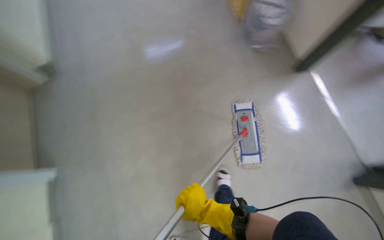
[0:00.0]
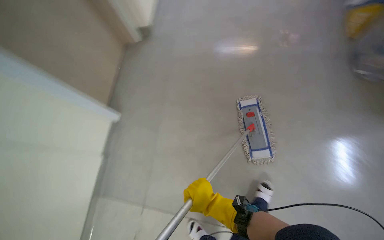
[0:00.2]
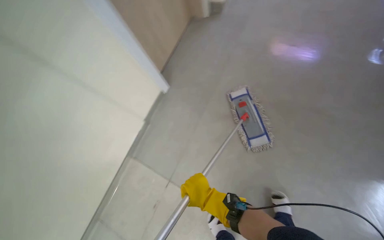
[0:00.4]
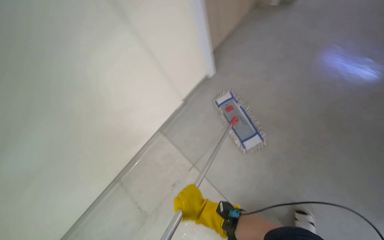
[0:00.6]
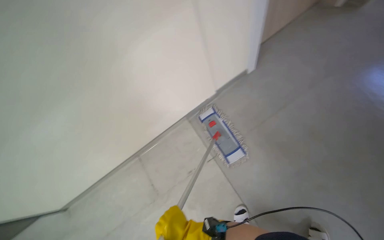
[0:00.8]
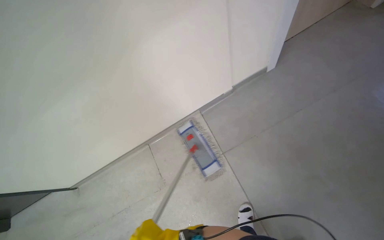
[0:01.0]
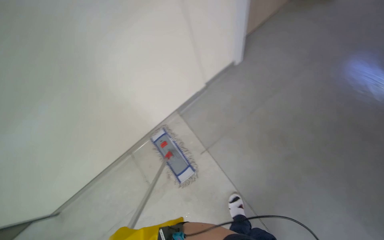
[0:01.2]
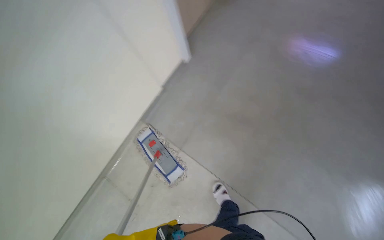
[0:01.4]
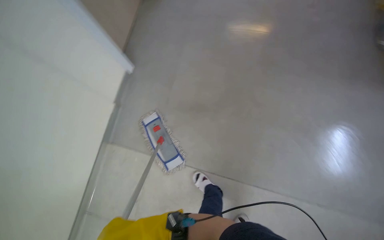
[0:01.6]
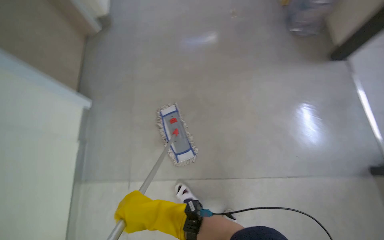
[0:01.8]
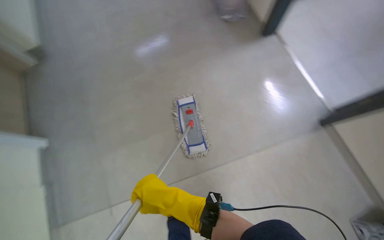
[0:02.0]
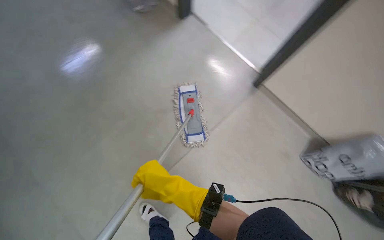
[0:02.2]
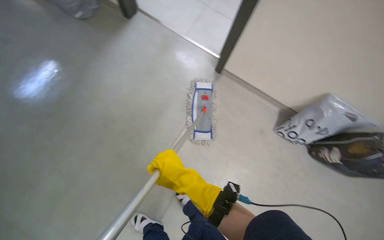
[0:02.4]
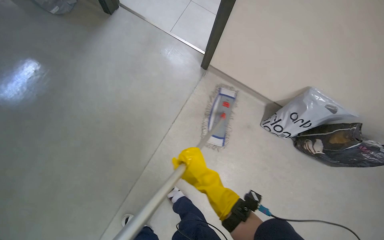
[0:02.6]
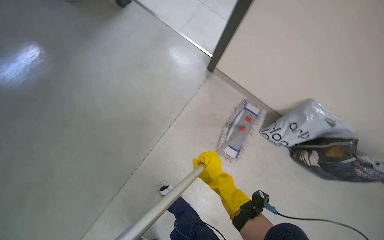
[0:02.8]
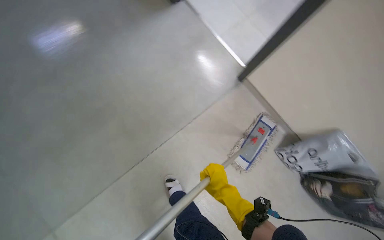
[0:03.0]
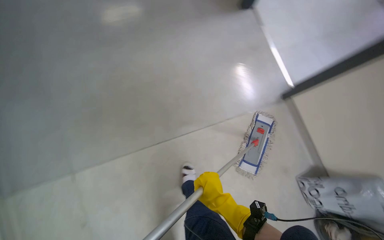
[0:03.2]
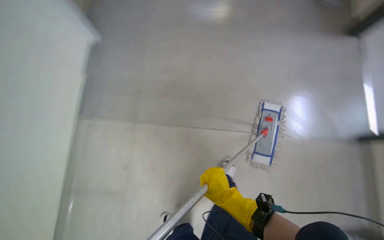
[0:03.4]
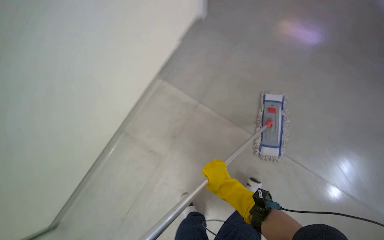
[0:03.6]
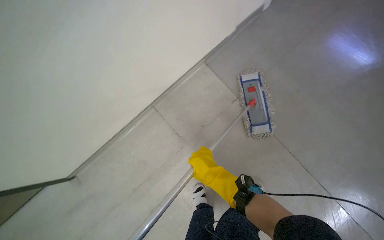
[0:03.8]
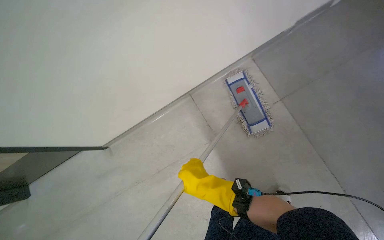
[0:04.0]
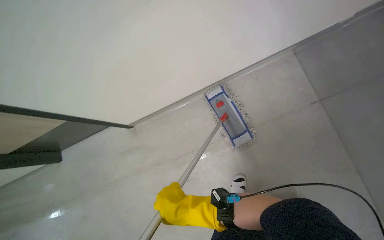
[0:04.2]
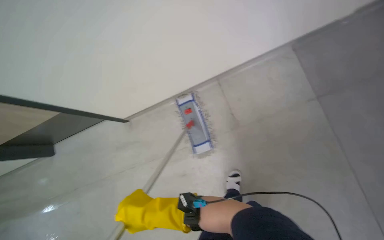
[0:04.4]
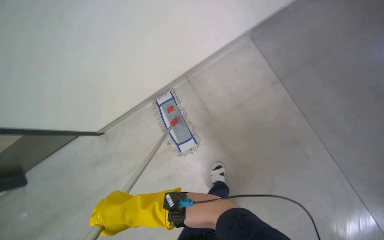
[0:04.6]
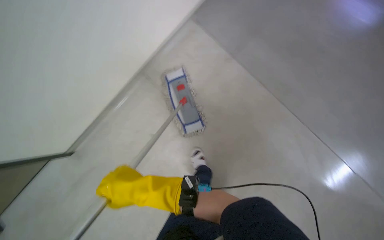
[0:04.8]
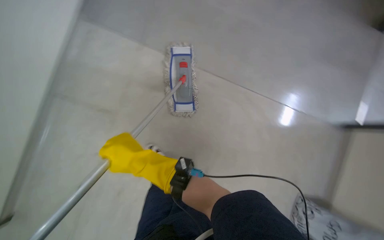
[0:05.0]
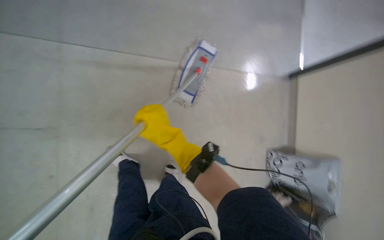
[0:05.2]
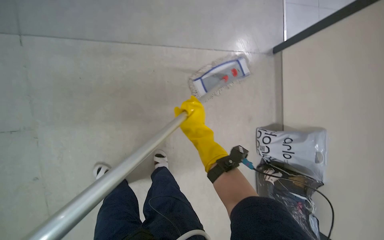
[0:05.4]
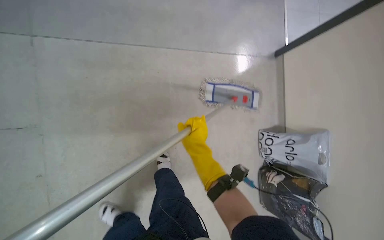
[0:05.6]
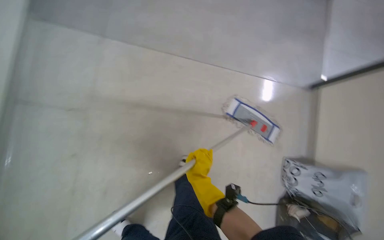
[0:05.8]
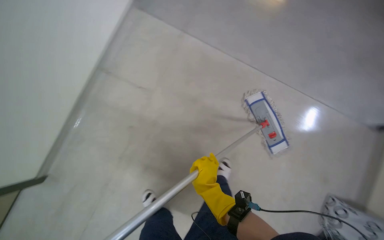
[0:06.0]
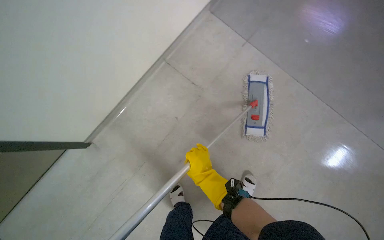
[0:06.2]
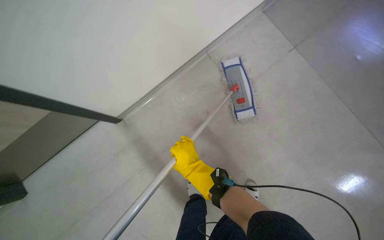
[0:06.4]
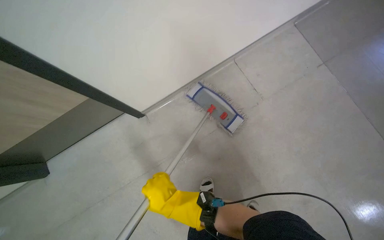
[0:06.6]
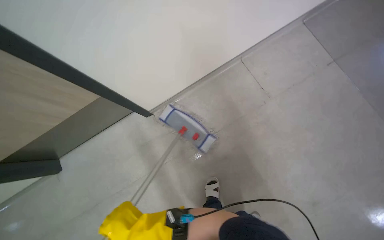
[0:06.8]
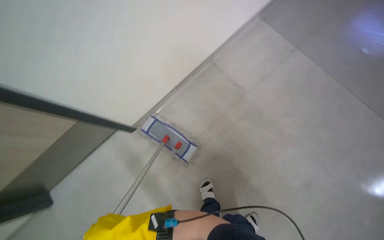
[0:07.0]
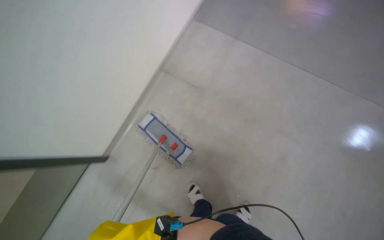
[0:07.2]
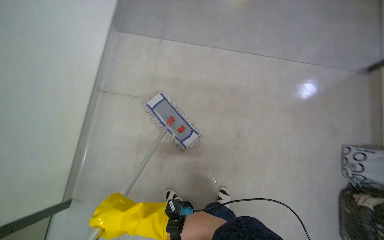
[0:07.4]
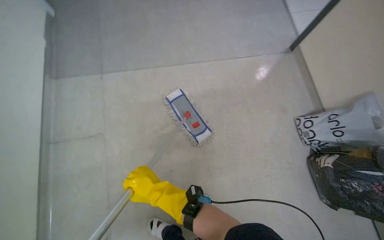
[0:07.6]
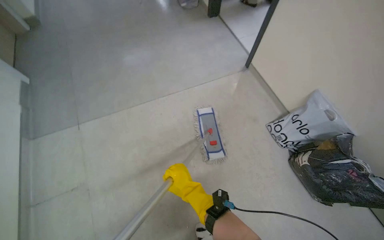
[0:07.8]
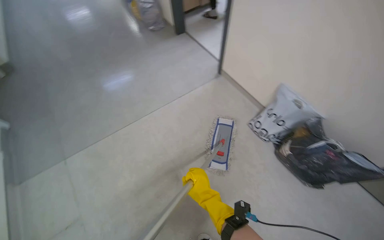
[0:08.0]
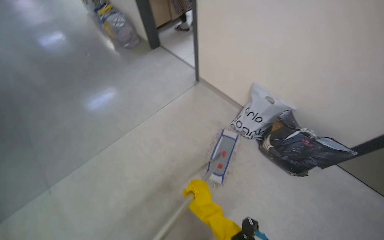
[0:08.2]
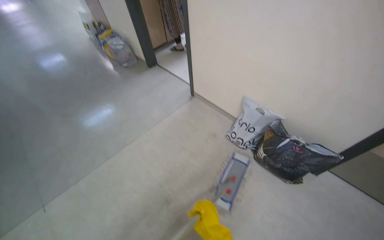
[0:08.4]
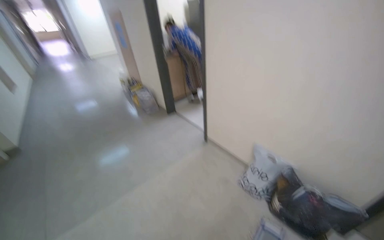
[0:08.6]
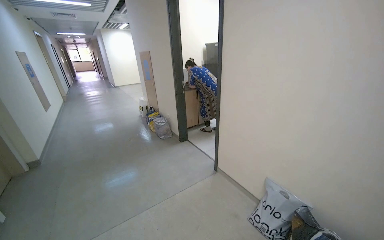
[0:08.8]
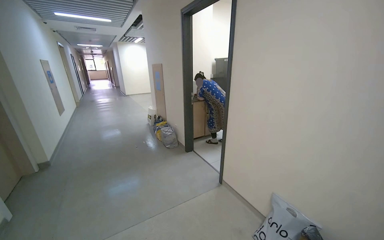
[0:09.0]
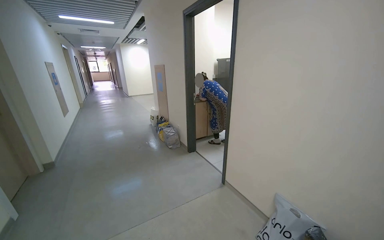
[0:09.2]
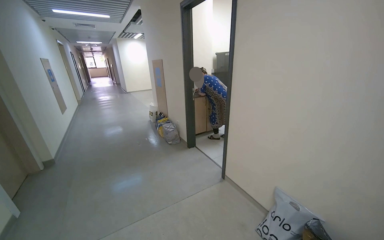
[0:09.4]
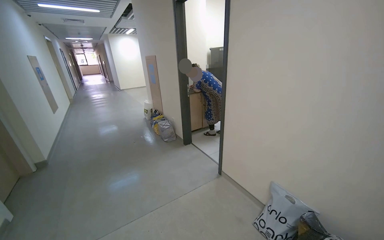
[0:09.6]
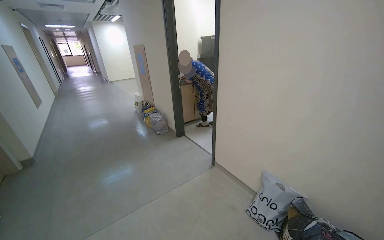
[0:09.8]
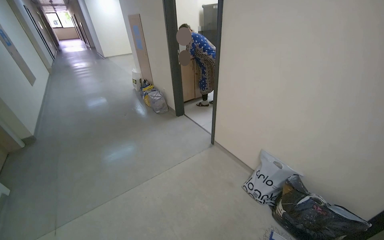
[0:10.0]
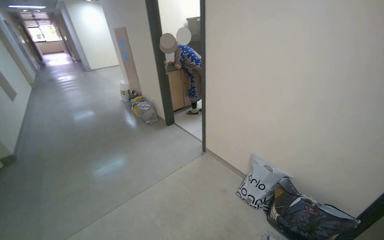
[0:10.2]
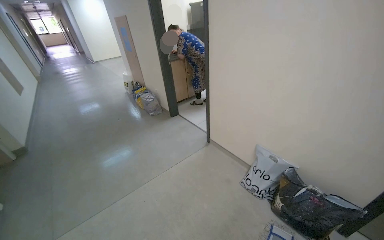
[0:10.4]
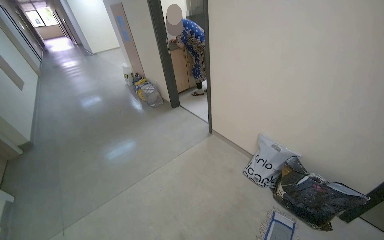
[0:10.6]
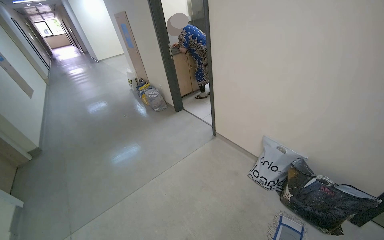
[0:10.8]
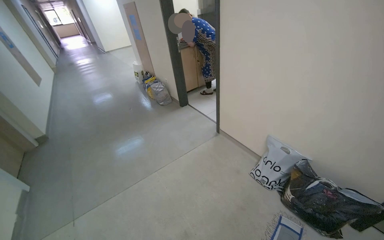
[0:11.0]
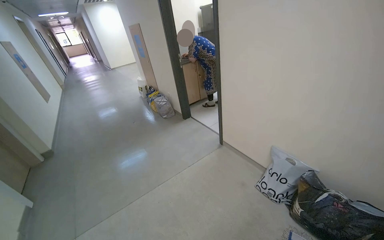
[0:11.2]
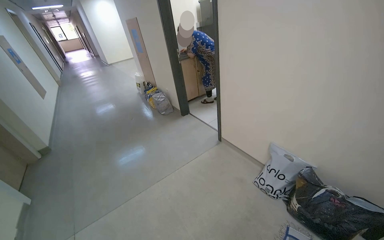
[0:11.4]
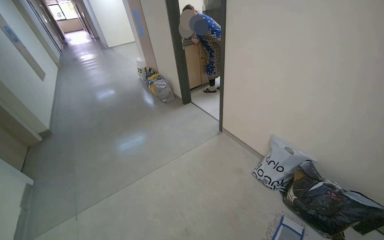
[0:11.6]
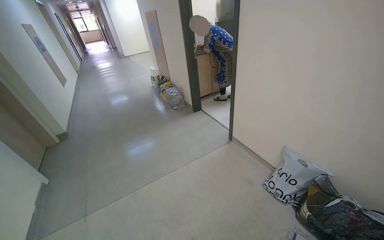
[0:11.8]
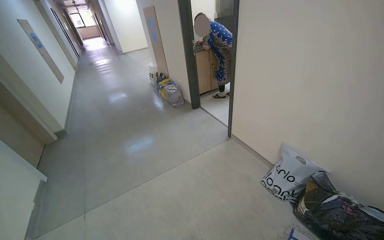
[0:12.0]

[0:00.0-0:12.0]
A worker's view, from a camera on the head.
Job: mopping floor.
The whole recording: Mopping hallway floor. The worker mops the hallway floor, wringing out the mop head and moving the cleaning cart as needed.
0:00.0 to 0:01.6: The head travels roughly 40 cm. The wearer looks roughly 55 degrees further to the right. The view tips upward by about 20 degrees.
0:01.6 to 0:03.0: The camera is carried about 50 cm. The head turns to the right by some 50 degrees.
0:03.0 to 0:04.4: The view tips upward by roughly 15 degrees. The scene turns approximately 35 degrees counterclockwise in the picture.
0:04.4 to 0:06.0: The camera travels approximately 40 cm. Everything in view rotates some 60 degrees clockwise.
0:07.6 to 0:09.0: The wearer moves roughly 40 cm. The camera pitches upward, by some 55 degrees.
0:09.0 to 0:10.4: The wearer looks about 15 degrees further downward.

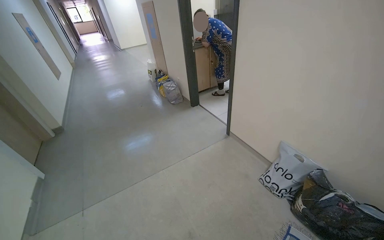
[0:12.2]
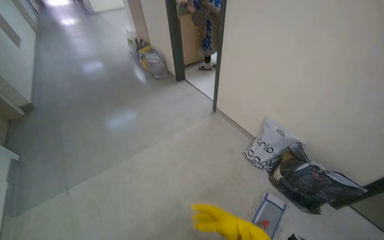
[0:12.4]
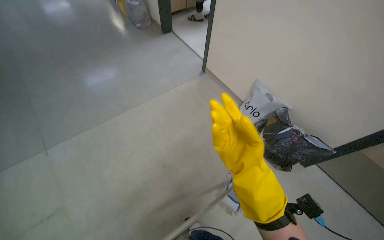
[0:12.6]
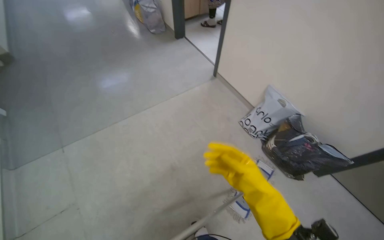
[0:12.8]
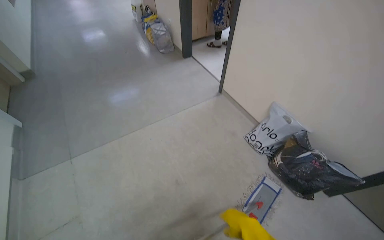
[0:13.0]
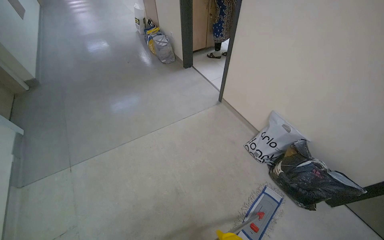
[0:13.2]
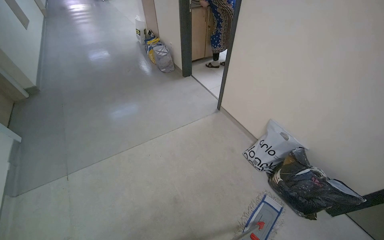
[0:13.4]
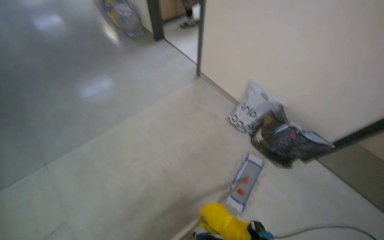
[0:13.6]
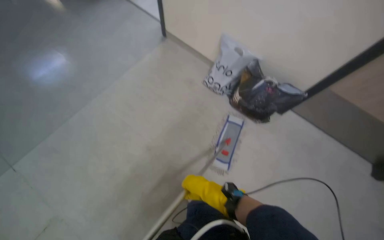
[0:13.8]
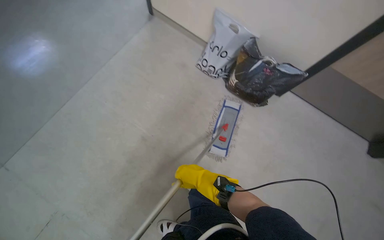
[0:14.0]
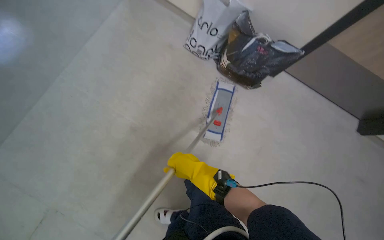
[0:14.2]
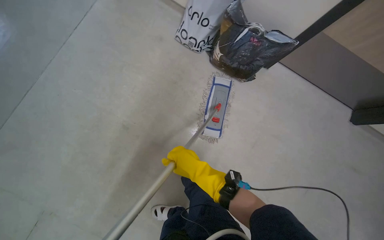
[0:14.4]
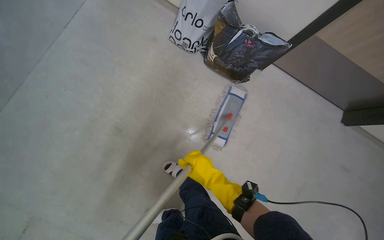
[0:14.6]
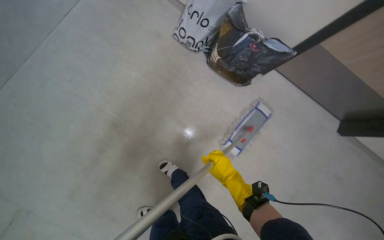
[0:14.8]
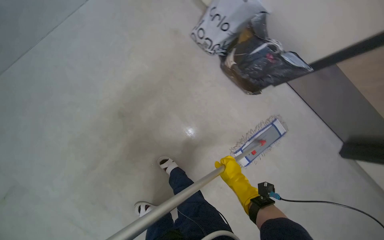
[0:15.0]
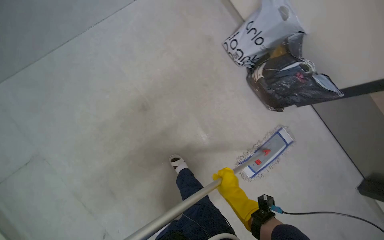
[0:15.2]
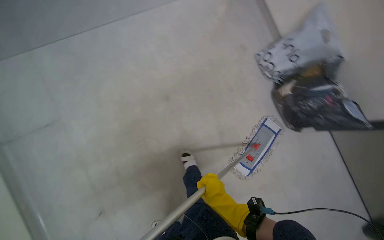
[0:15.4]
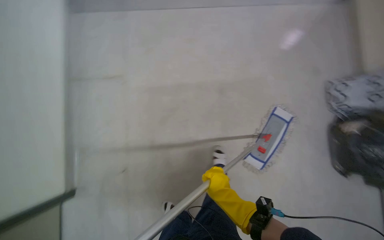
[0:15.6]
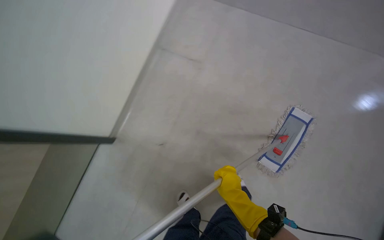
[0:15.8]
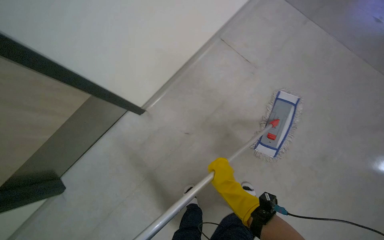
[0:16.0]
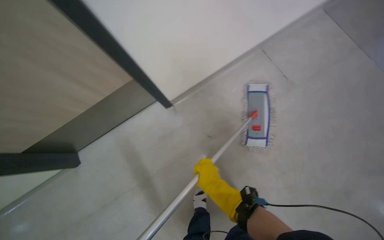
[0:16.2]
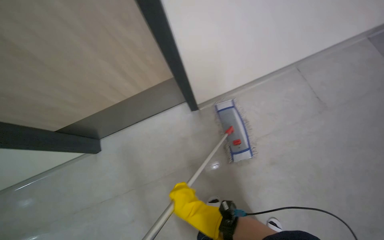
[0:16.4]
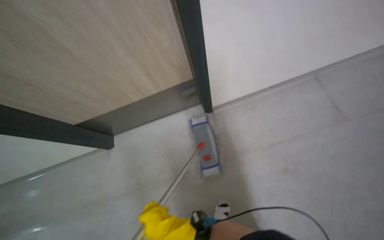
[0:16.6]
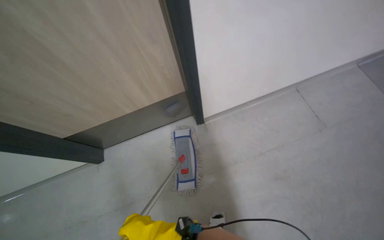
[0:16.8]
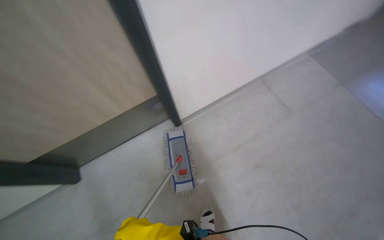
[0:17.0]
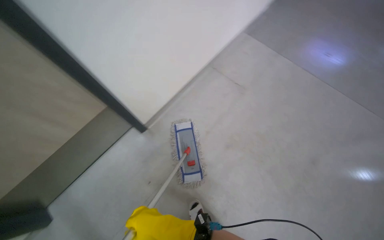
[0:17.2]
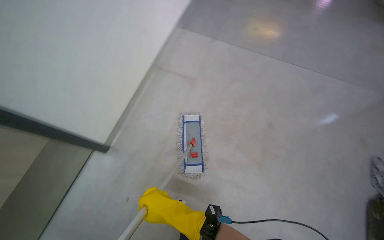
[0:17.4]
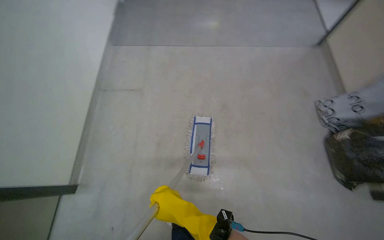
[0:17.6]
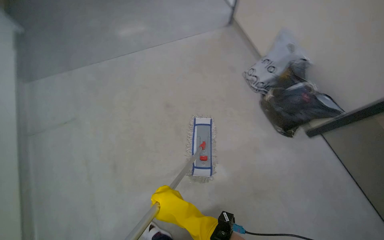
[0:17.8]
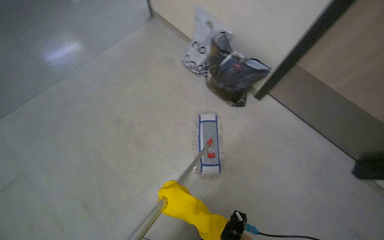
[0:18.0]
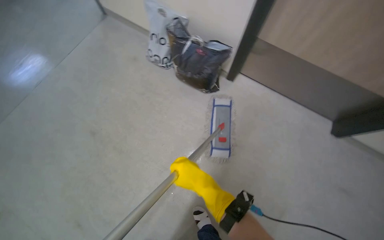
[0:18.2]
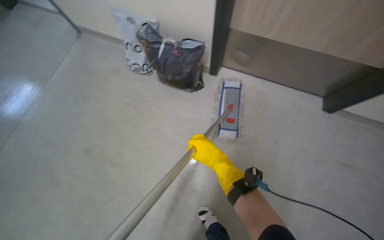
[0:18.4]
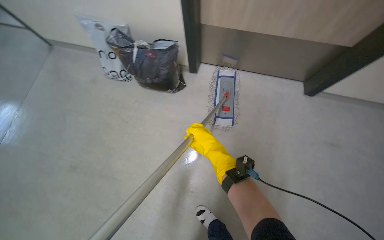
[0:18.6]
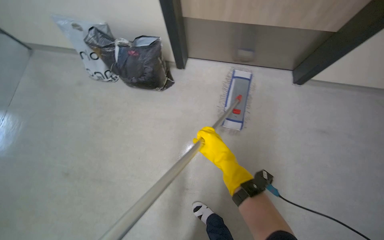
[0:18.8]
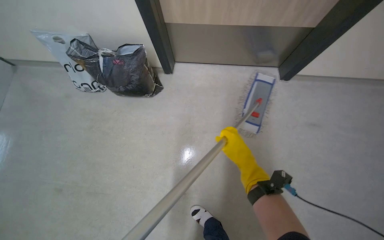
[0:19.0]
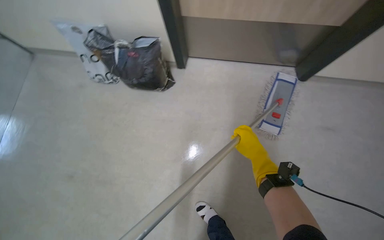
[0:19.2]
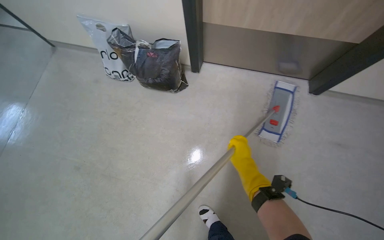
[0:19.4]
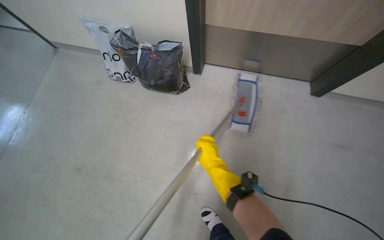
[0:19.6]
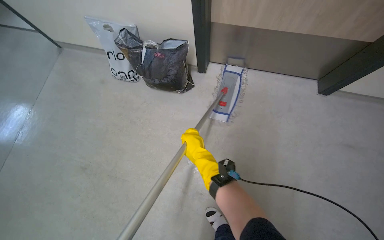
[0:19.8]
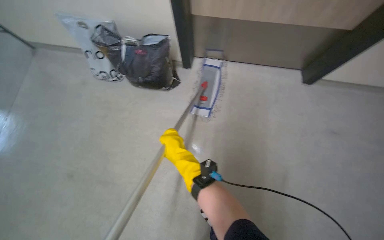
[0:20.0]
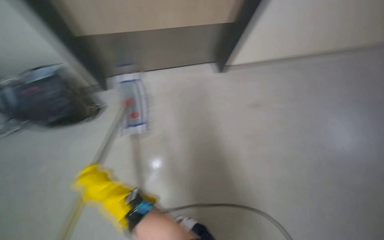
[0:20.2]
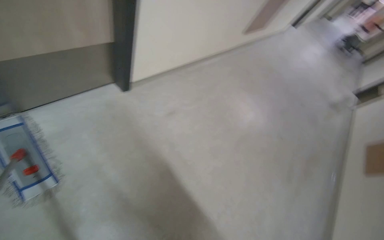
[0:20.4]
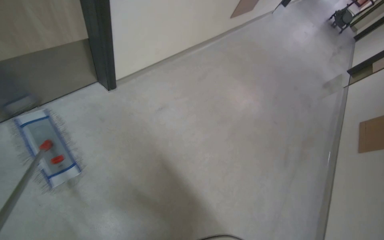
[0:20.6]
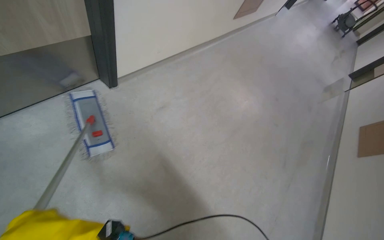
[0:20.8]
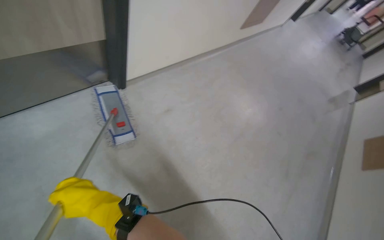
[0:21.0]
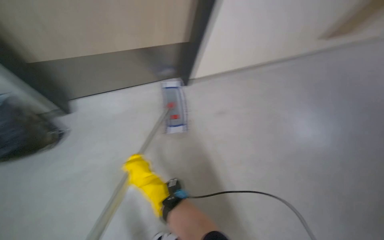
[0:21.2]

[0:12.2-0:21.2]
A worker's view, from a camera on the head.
Job: mopping floor.
The whole recording: Mopping hallway floor. The worker mops the hallway floor, wringing out the mop head and moving the cleaning cart as needed.
0:12.2 to 0:13.8: The head turns to the right by roughly 20 degrees. The wearer looks some 35 degrees further downward.
0:13.8 to 0:15.2: The wearer looks about 15 degrees further downward. The right hand moves to the right and farther from the camera, about 20 cm.
0:15.2 to 0:16.6: The view tips upward by approximately 25 degrees. The scene rotates counterclockwise by some 25 degrees.
0:16.6 to 0:18.2: The head rotates about 35 degrees to the right.
0:19.8 to 0:21.2: The wearer looks approximately 40 degrees further to the right.
